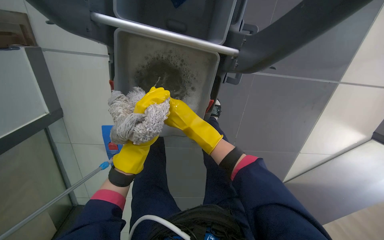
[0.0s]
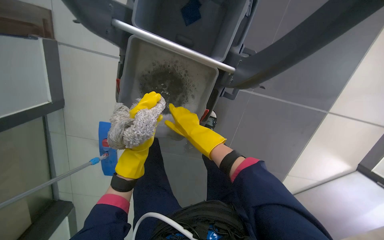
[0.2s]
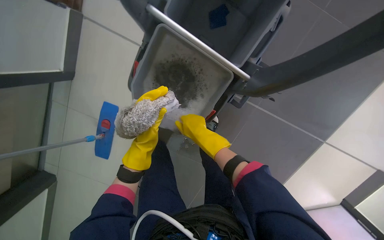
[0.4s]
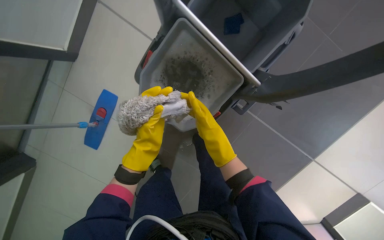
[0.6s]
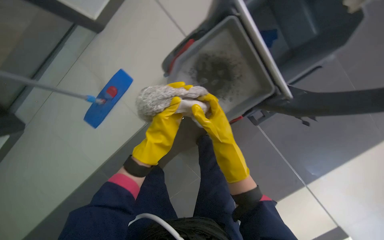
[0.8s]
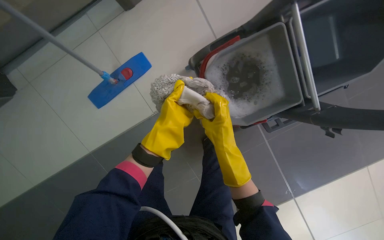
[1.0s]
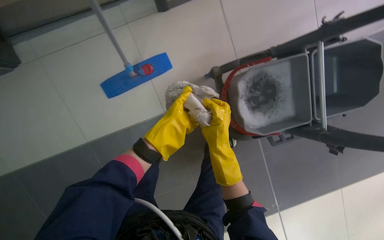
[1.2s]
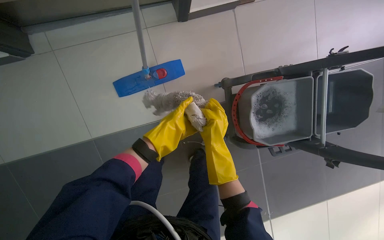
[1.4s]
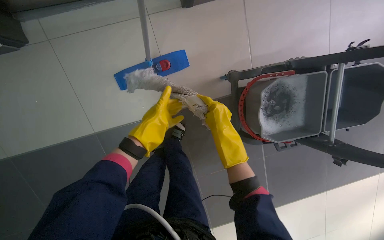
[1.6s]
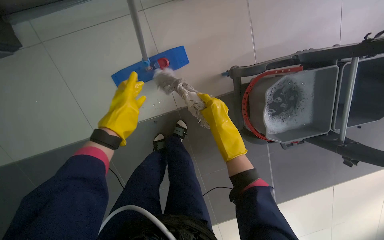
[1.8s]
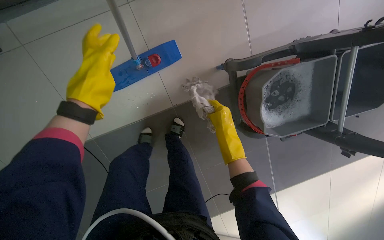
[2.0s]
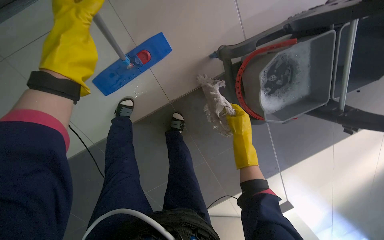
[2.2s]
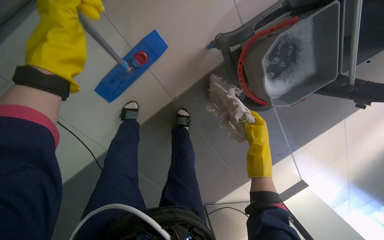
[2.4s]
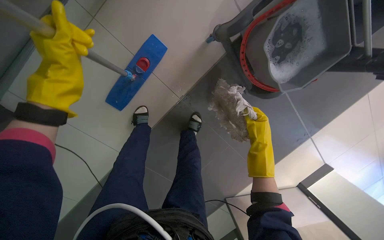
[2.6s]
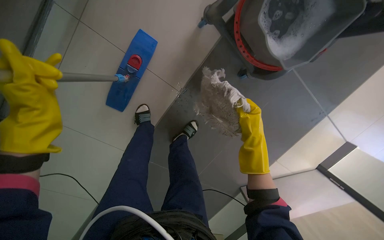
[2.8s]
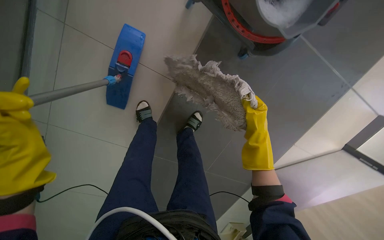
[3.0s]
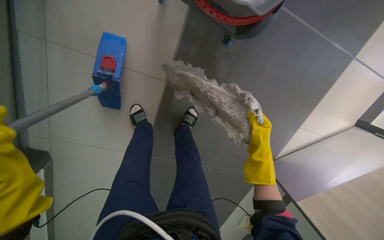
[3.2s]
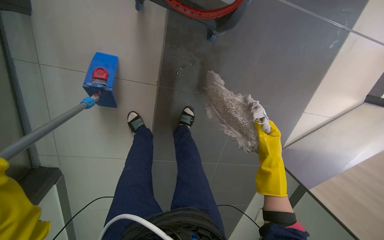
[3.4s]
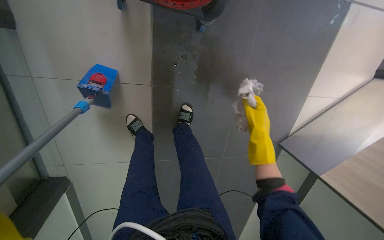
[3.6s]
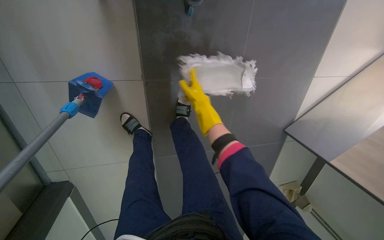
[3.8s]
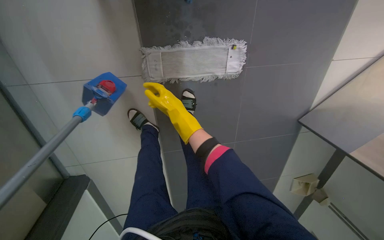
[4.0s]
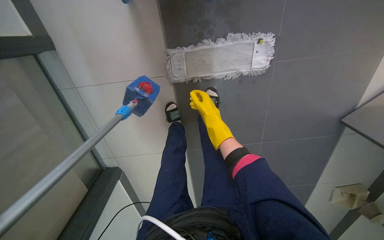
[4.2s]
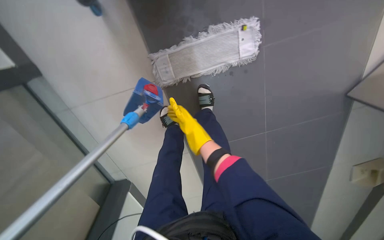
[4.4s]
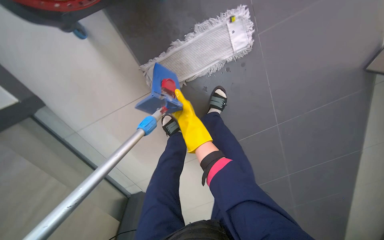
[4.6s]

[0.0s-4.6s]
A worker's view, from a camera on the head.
Job: preparing cleaning supplies.
The whole recording: Wringing and attaching mop head. The worker wrings the mop head in the cleaning cart and attaches it to the mop handle.
0.0s to 1.6s: The head travels approximately 60 cm. The camera sweeps to the right, by roughly 20 degrees. The scene rotates clockwise by about 55 degrees.
1.6s to 3.0s: The view pans to the left by some 20 degrees. The wearer looks about 25 degrees further downward. Everything in view rotates roughly 40 degrees counterclockwise.
3.0s to 4.6s: The head travels roughly 40 cm. The view pans to the left by roughly 35 degrees. The scene turns about 45 degrees counterclockwise in the picture.

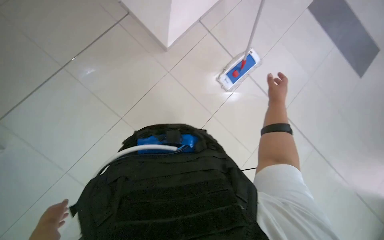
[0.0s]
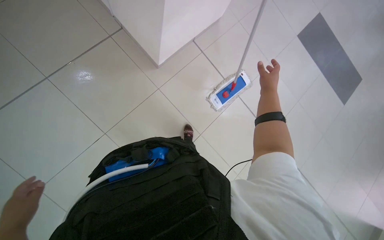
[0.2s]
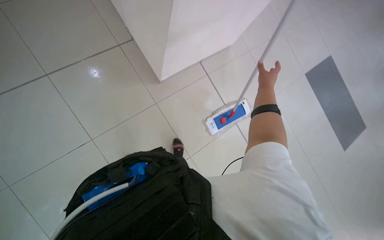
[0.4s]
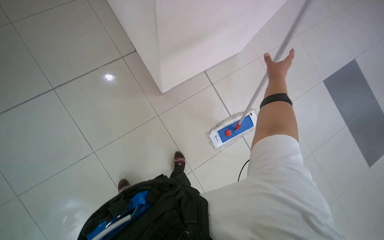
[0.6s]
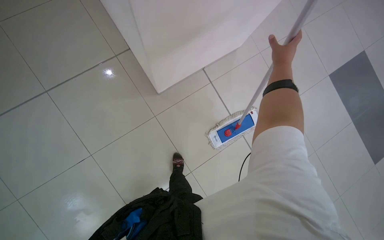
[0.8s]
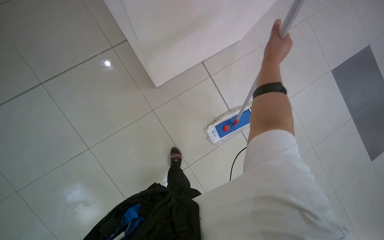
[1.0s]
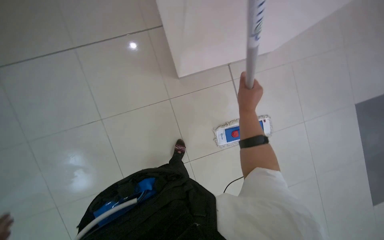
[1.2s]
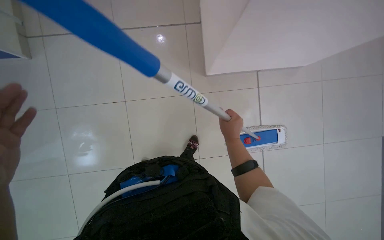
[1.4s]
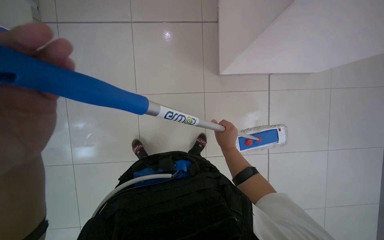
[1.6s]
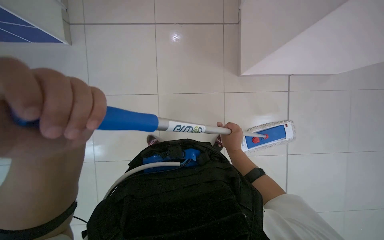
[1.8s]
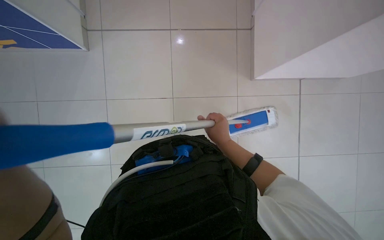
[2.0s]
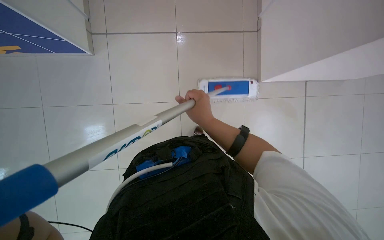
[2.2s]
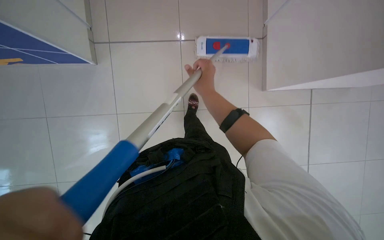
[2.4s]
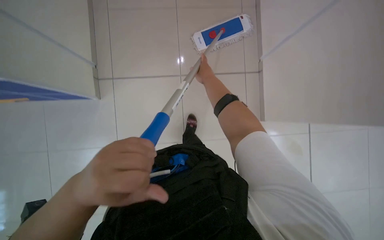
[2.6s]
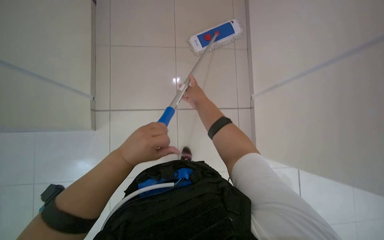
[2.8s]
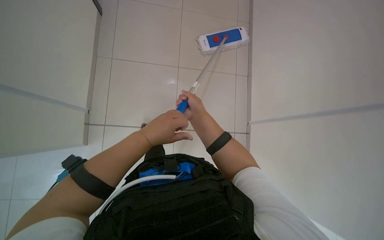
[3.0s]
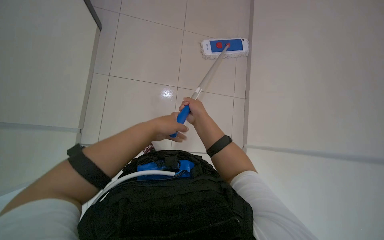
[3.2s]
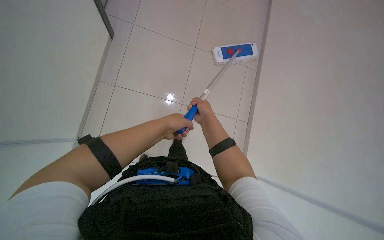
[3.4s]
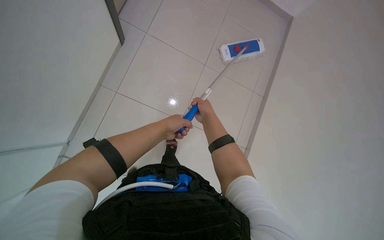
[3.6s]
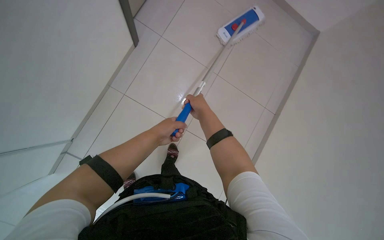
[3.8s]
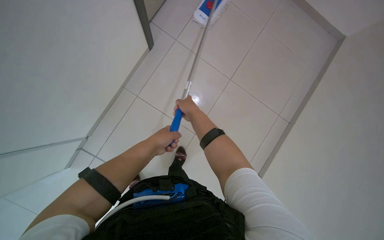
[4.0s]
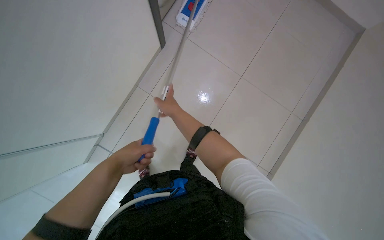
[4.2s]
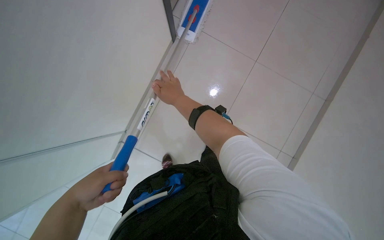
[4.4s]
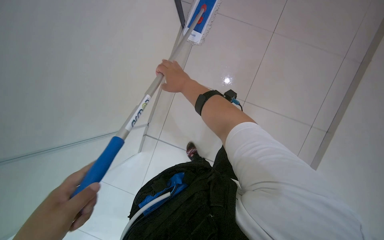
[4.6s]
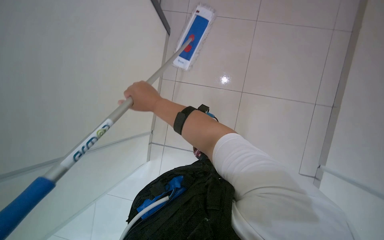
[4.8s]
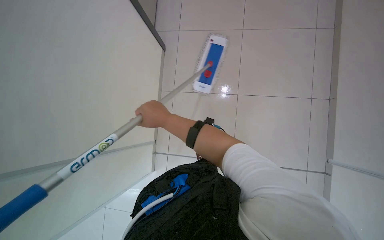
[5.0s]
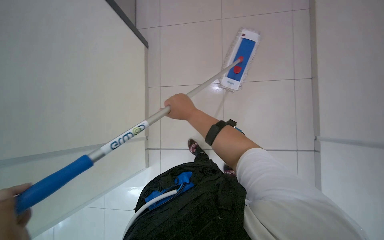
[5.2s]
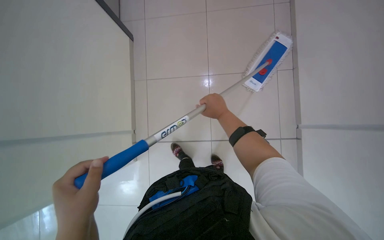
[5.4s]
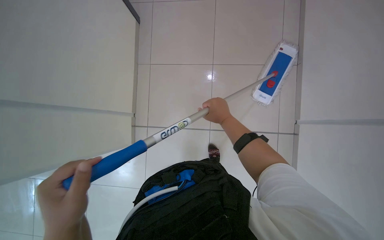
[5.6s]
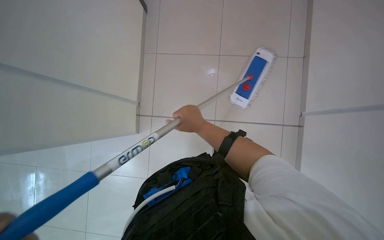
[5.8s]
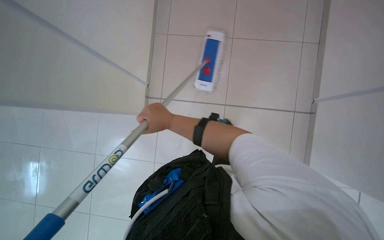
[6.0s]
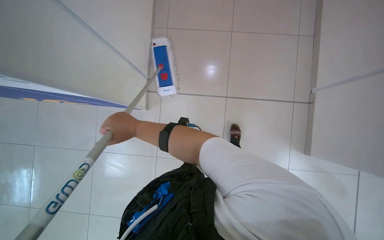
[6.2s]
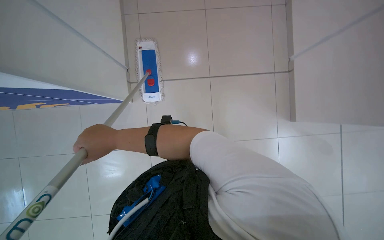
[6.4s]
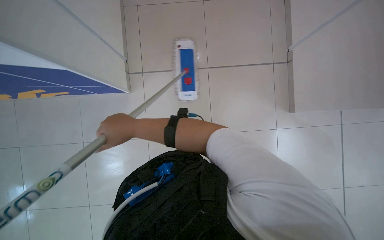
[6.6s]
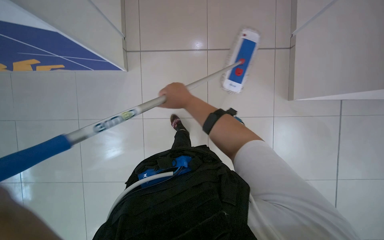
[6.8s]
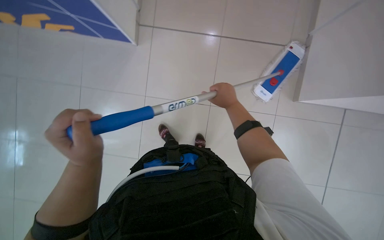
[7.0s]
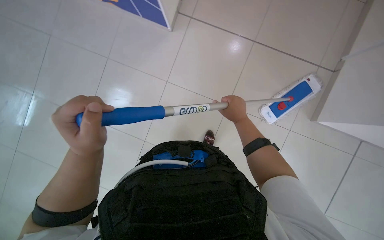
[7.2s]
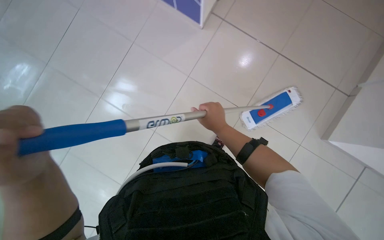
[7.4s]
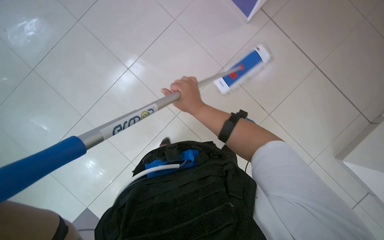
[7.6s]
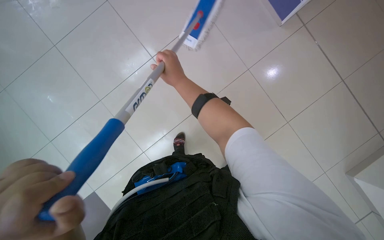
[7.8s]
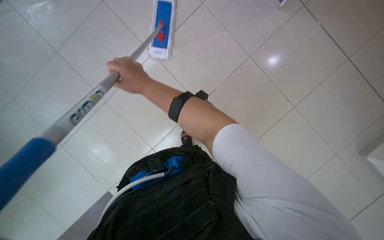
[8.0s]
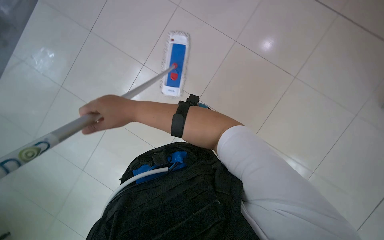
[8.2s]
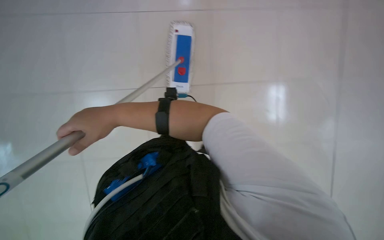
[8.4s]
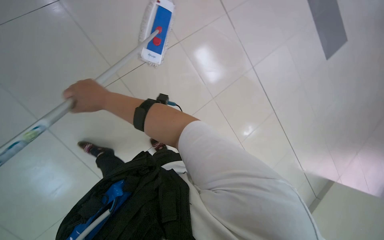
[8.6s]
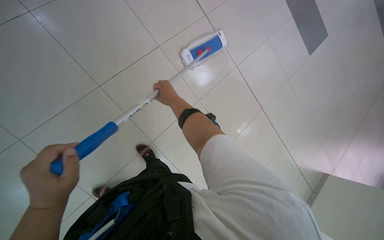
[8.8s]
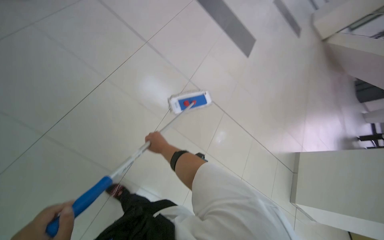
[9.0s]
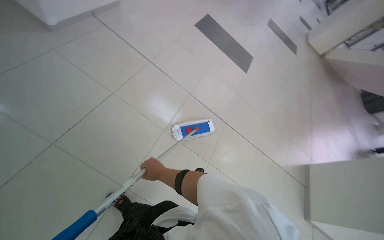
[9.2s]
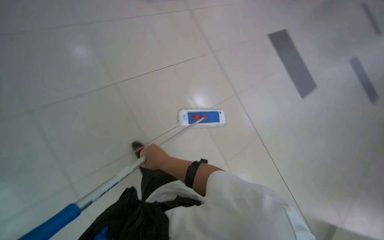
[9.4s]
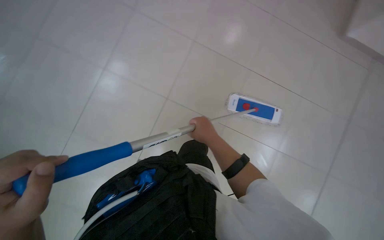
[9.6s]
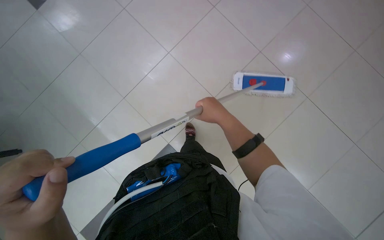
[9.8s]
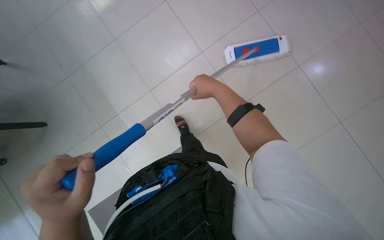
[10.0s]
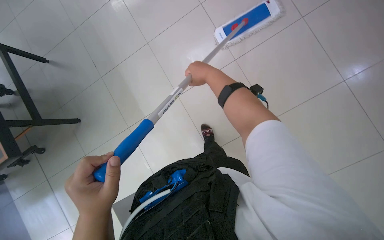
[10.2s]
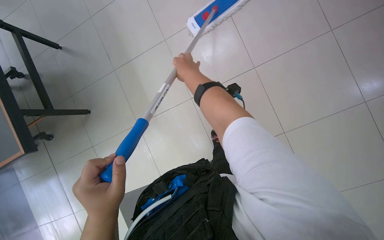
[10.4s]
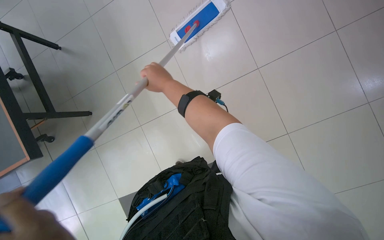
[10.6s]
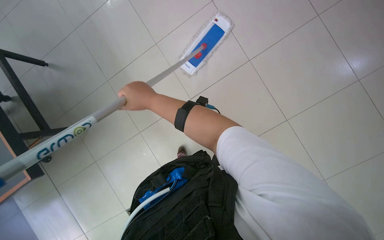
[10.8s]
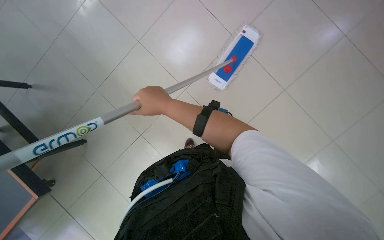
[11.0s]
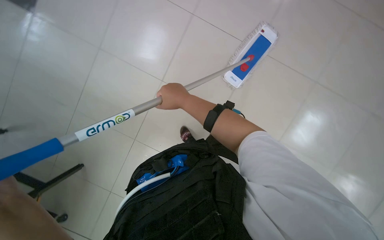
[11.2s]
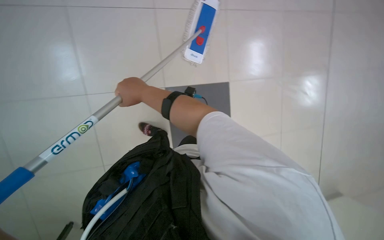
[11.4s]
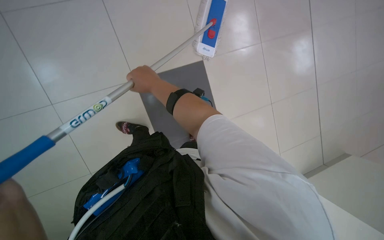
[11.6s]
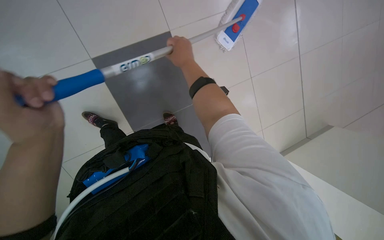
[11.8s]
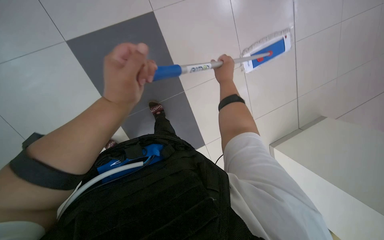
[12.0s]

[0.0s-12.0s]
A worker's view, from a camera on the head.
Job: mopping floor.
The whole recording: Mopping floor with flat mop. The worker mops the floor with a flat mop, periodically rinsing and wringing it in the cleaning cart.
0.0s to 1.6s: The scene rotates clockwise by roughly 45 degrees.
1.6s to 3.0s: The right hand moves up the picture and to the left, roughly 15 cm.
3.0s to 4.4s: The wearer looks approximately 20 degrees further to the left.
6.0s to 7.6s: The wearer's head swings about 15 degrees to the right. The right hand moves about 30 cm to the right and comes back.
10.4s to 12.0s: The right hand swings left and right, about 25 cm each way, with 3 reversals.

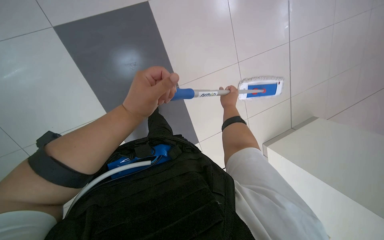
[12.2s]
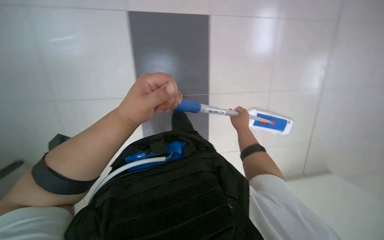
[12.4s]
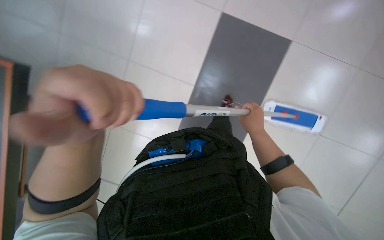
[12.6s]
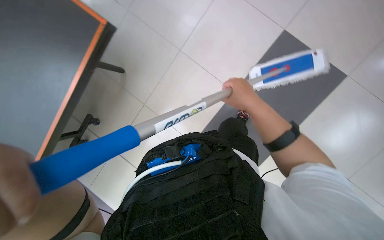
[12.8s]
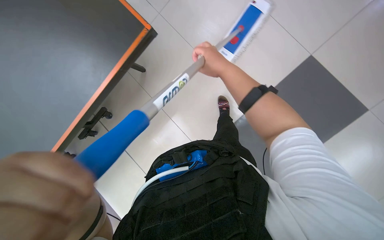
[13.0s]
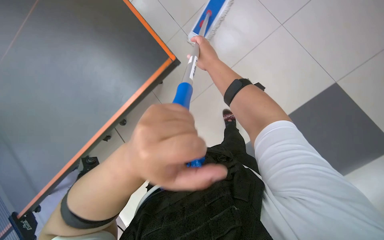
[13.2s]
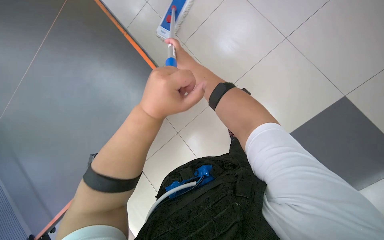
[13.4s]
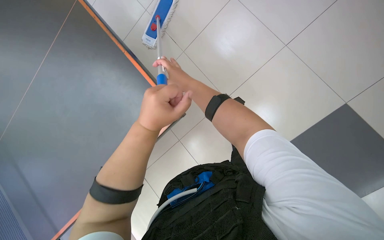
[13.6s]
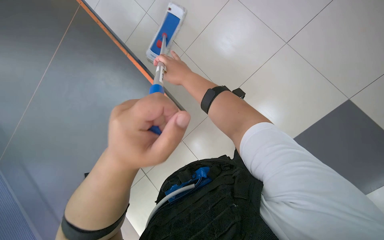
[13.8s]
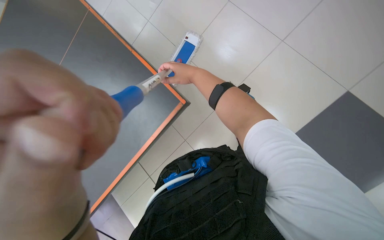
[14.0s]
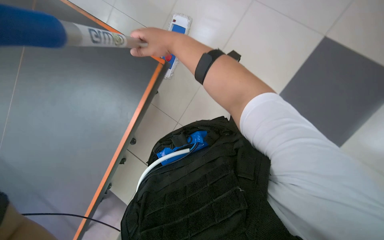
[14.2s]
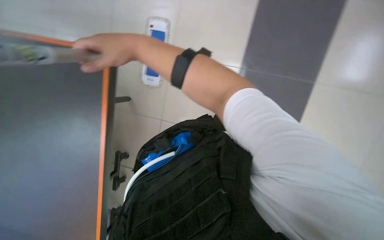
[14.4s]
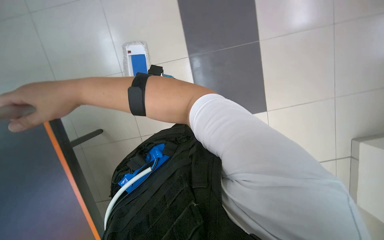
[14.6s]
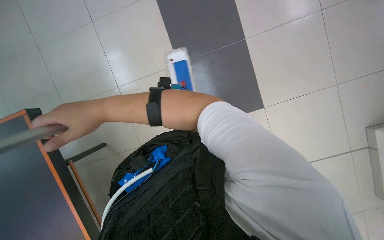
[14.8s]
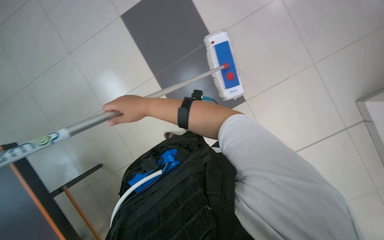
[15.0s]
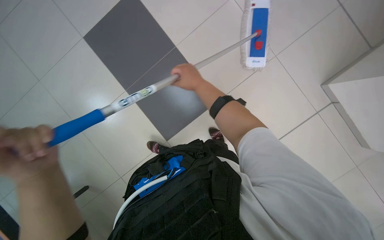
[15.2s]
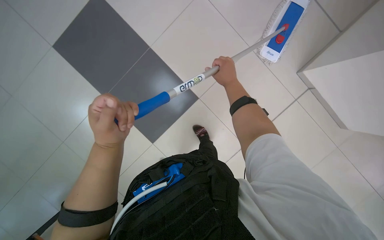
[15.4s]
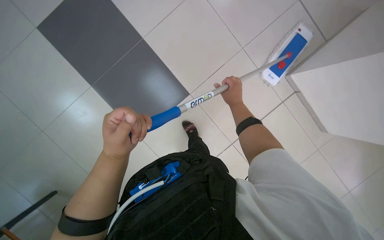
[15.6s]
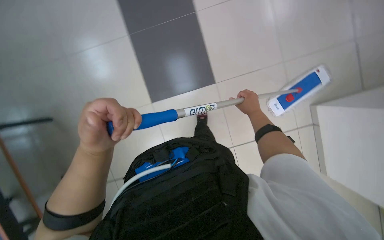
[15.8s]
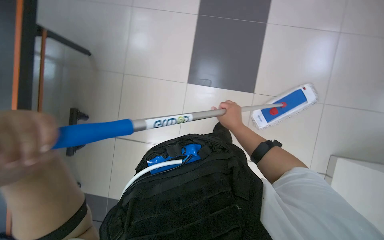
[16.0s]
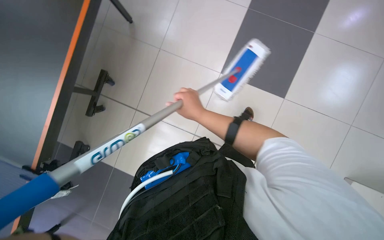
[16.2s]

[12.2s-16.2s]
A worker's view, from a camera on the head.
Job: mopping floor.
The whole recording: Mopping floor with flat mop. The worker mops the floor with a flat mop, periodically rinsing and wringing it in the cleaning cart.
12.2s to 13.6s: The camera pitches upward, by roughly 15 degrees. The right hand heads to the left and nearer to the camera, covering about 25 cm.
13.6s to 14.8s: The wearer looks approximately 25 degrees further to the right.
14.8s to 16.2s: The wearer's head swings roughly 20 degrees to the left. The right hand is displaced to the right by roughly 15 cm.
